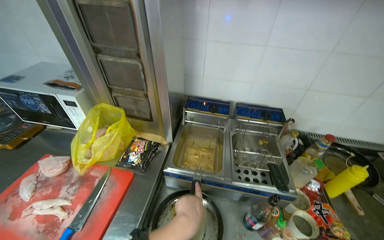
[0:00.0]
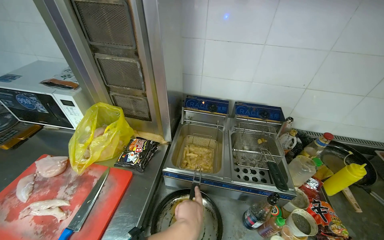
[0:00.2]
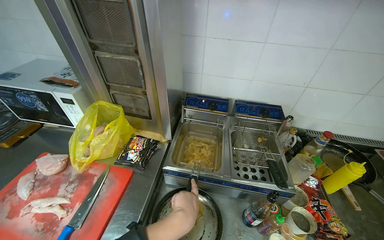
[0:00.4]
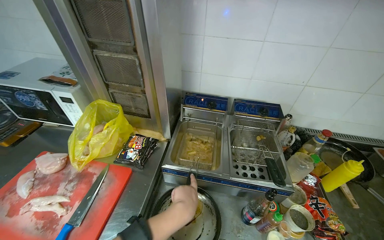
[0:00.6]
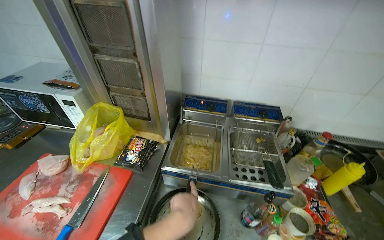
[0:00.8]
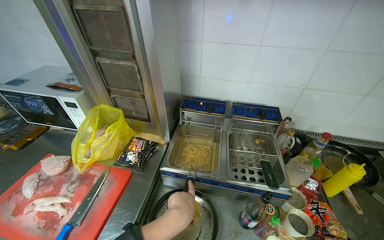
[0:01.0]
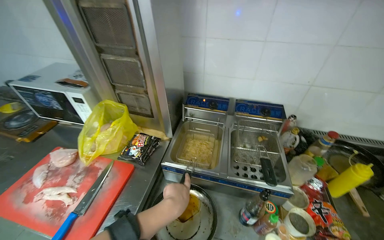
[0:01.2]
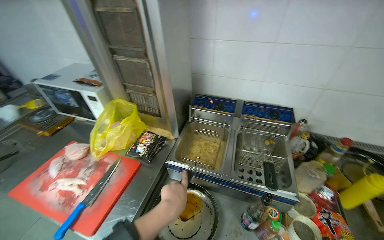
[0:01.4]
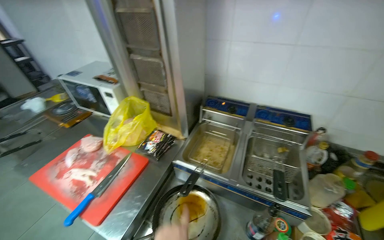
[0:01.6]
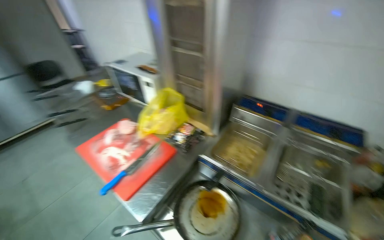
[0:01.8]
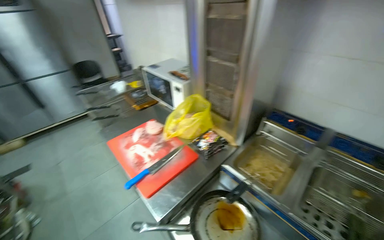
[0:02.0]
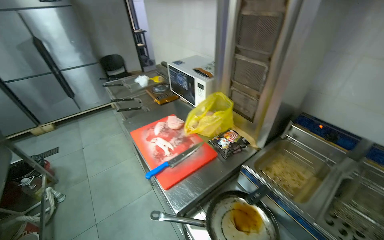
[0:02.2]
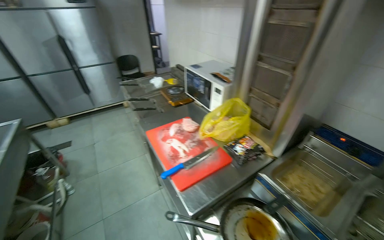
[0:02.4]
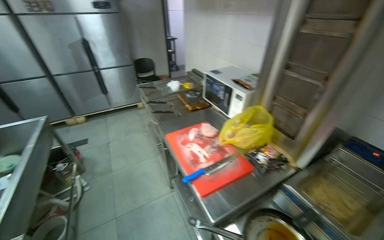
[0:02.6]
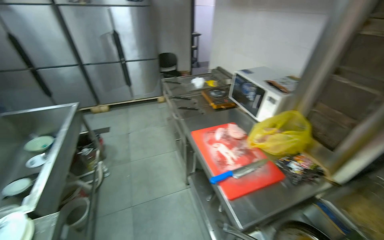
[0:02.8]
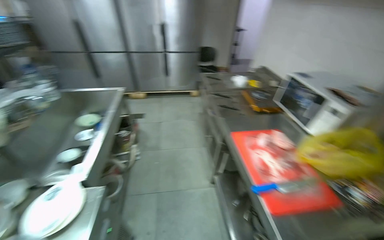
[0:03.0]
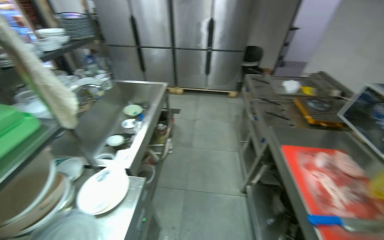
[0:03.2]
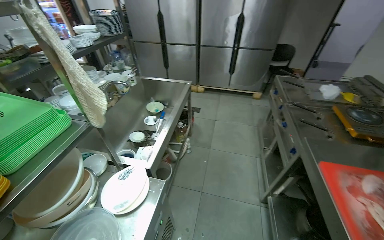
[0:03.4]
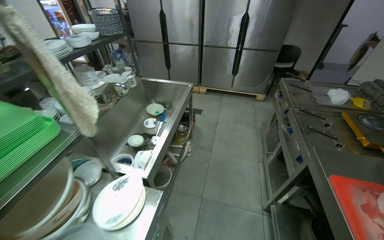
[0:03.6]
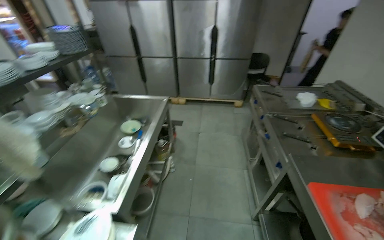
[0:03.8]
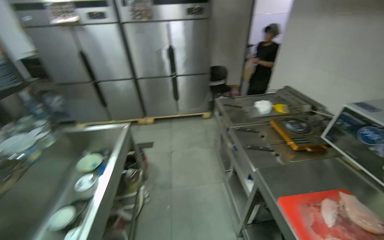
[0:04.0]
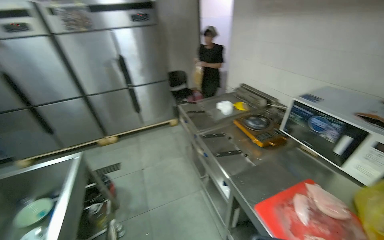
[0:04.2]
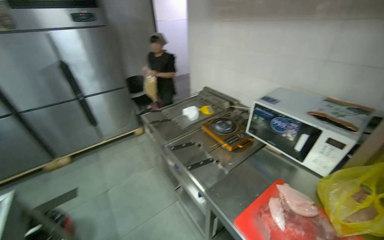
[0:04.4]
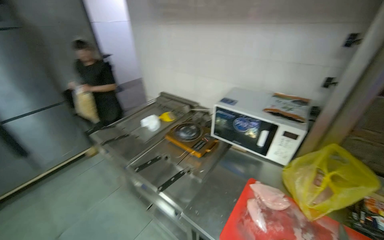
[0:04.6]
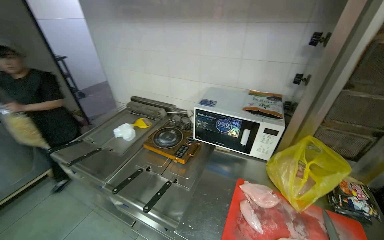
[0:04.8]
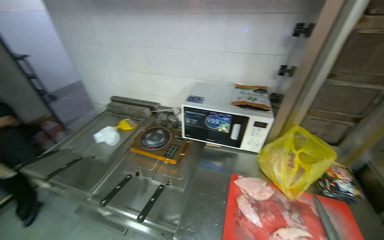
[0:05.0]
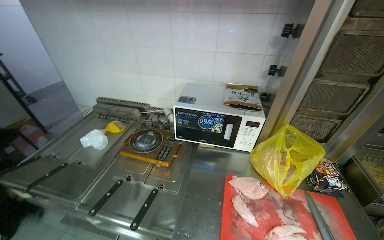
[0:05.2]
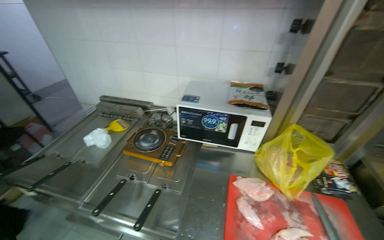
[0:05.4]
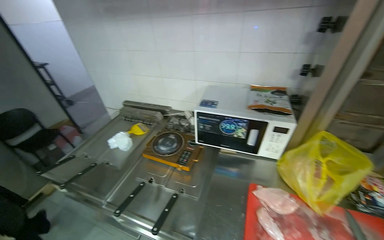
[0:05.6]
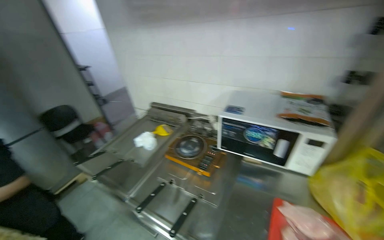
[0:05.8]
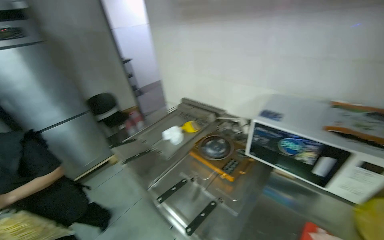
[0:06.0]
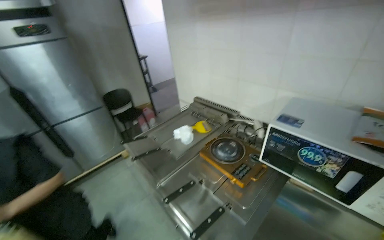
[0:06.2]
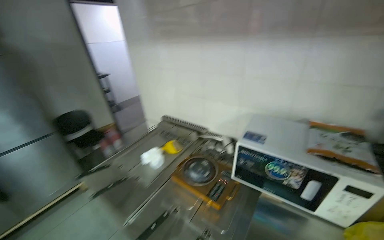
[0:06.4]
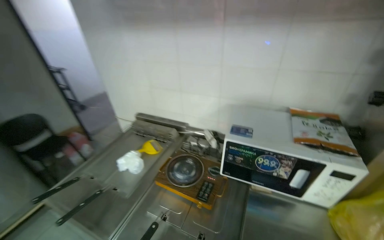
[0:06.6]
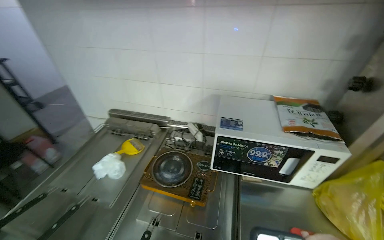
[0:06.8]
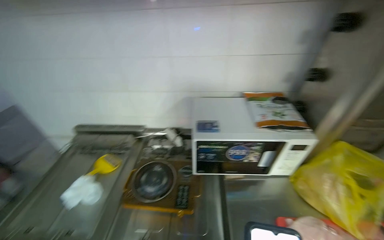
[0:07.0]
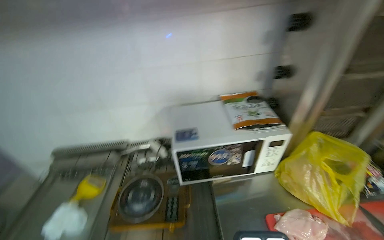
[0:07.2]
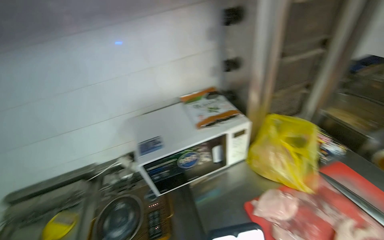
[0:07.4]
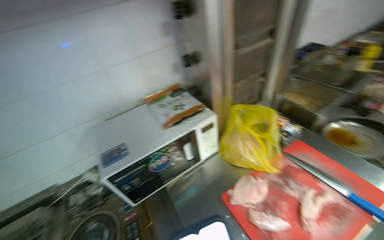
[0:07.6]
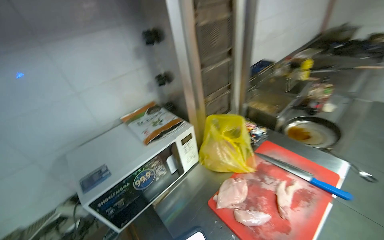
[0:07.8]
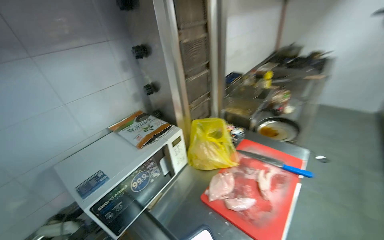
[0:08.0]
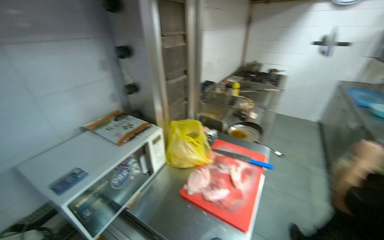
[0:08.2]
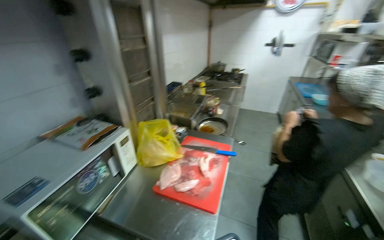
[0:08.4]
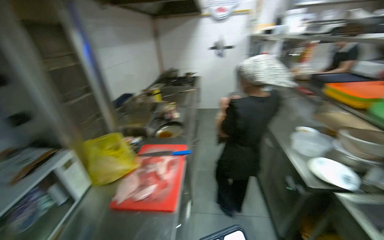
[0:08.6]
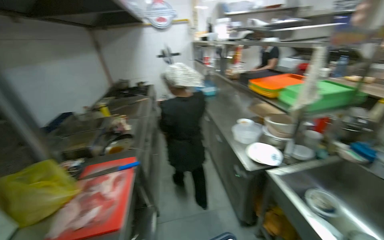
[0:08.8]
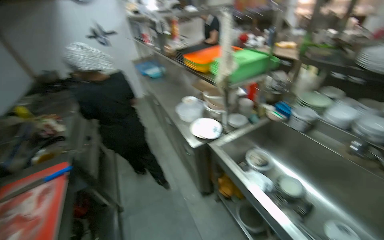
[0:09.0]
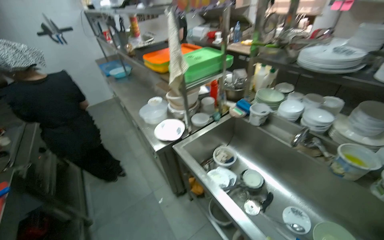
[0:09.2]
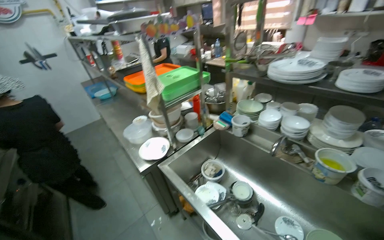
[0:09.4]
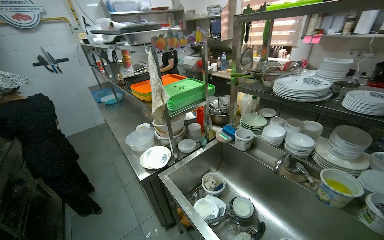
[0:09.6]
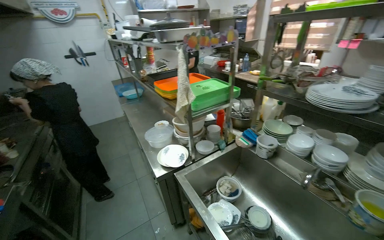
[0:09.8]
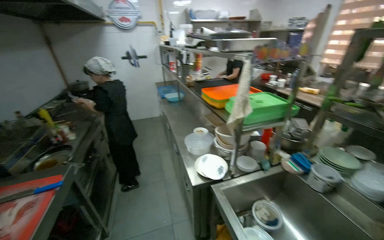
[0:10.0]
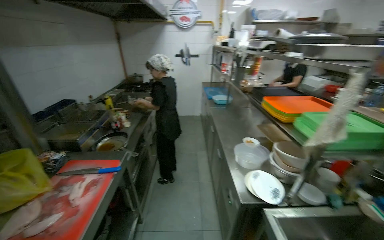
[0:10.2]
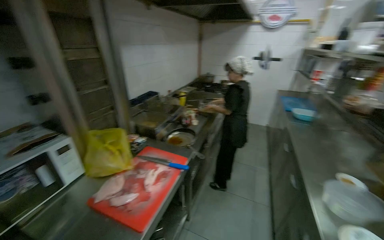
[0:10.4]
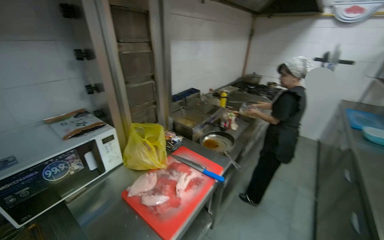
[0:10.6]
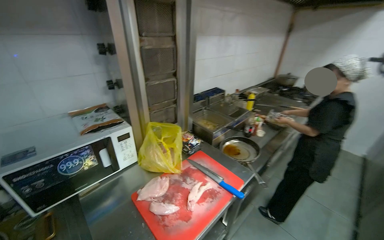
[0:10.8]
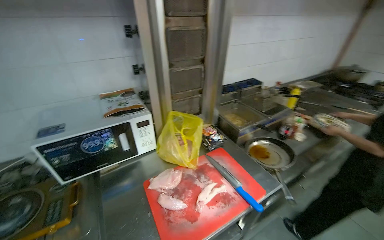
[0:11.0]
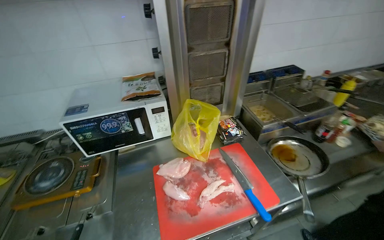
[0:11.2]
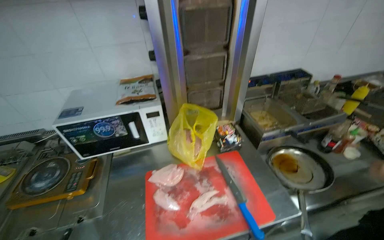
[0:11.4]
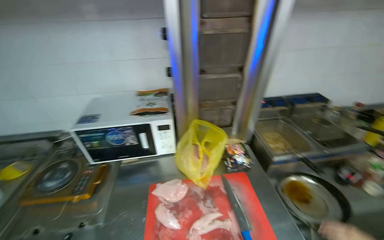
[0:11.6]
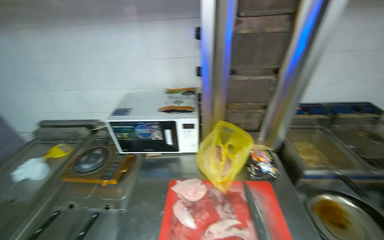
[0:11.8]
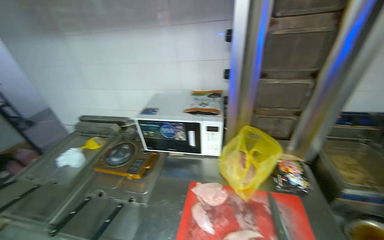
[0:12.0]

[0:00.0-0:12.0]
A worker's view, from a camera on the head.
Job: preparing food.
The whole recording: Cutting chicken on cutting board. The worker removes chicken from a bag and cuts it into pieces on a red cutting board.
0:01.6 to 0:03.0: The head travels about 50 cm. The wearer looks roughly 55 degrees further to the left.
0:03.0 to 0:04.4: The head travels roughly 50 cm. The wearer's head swings some 25 degrees to the right.
0:06.0 to 0:07.6: The wearer looks approximately 70 degrees further to the right.
0:07.6 to 0:09.0: The camera is carried some 70 cm. The head rotates some 85 degrees to the right. The view tilts approximately 10 degrees upward.
0:09.0 to 0:10.4: The view tilts about 10 degrees upward.
0:10.4 to 0:12.0: The camera travels roughly 40 cm. The head rotates some 80 degrees to the left.

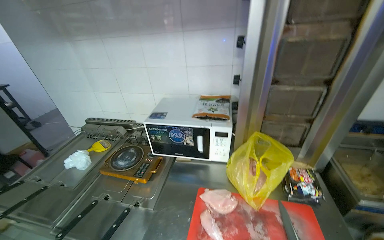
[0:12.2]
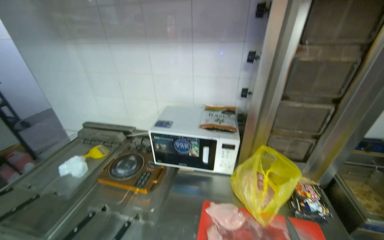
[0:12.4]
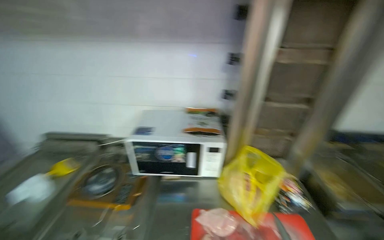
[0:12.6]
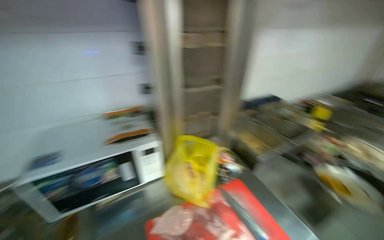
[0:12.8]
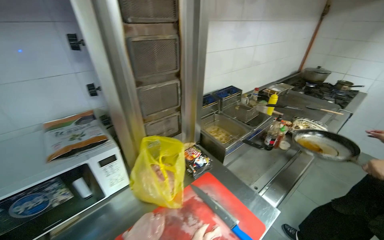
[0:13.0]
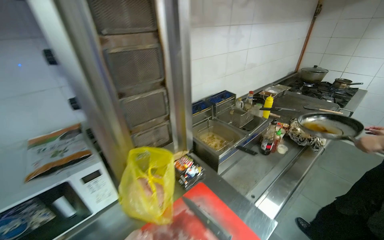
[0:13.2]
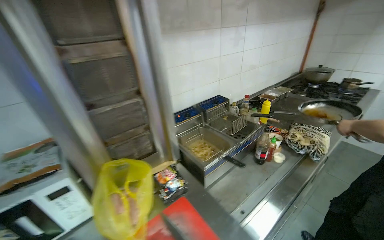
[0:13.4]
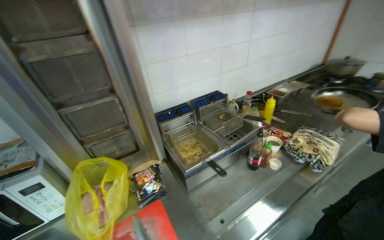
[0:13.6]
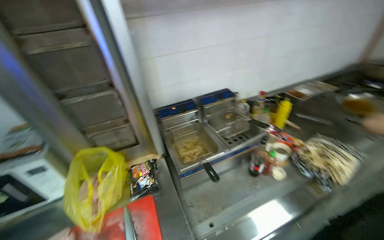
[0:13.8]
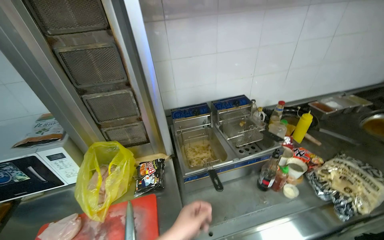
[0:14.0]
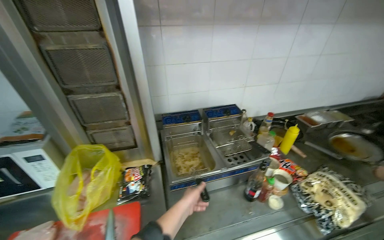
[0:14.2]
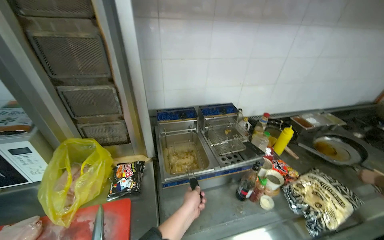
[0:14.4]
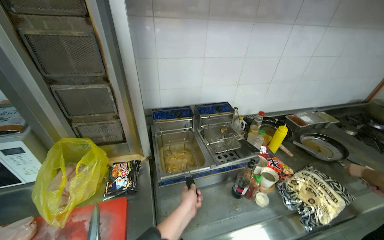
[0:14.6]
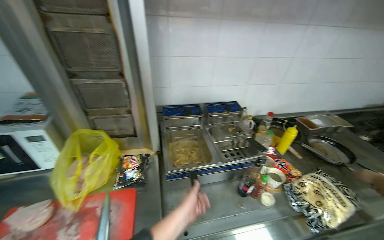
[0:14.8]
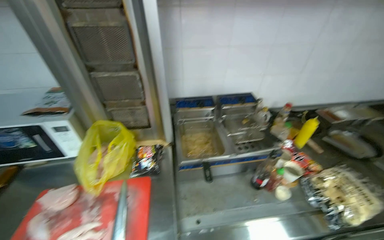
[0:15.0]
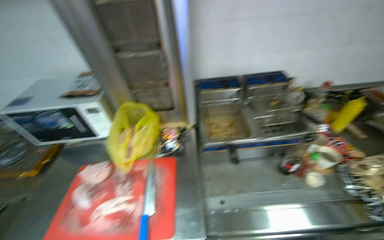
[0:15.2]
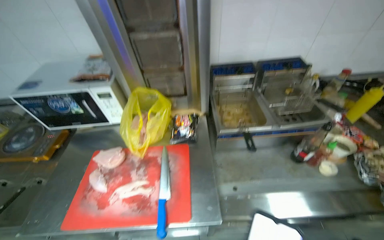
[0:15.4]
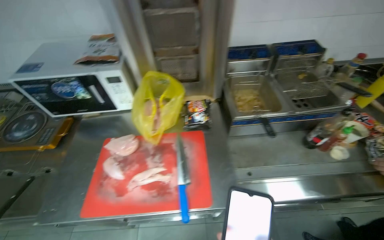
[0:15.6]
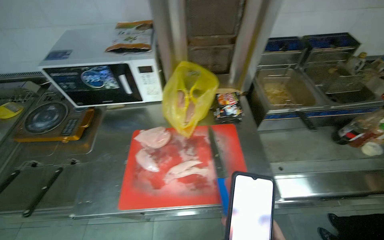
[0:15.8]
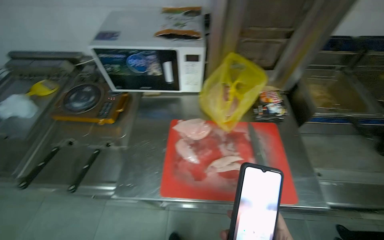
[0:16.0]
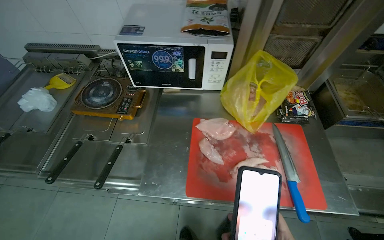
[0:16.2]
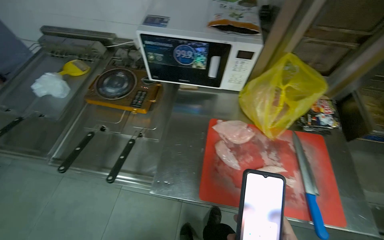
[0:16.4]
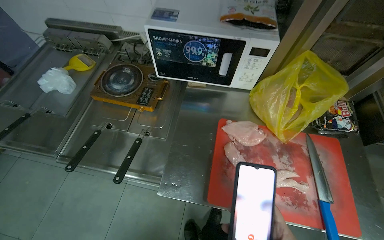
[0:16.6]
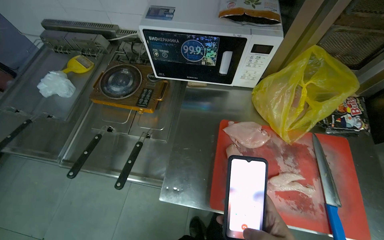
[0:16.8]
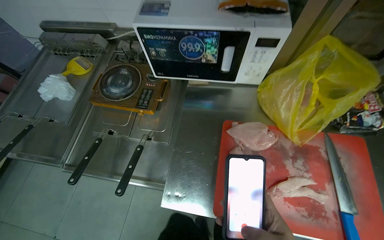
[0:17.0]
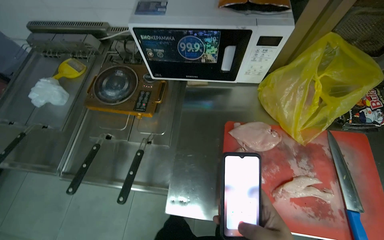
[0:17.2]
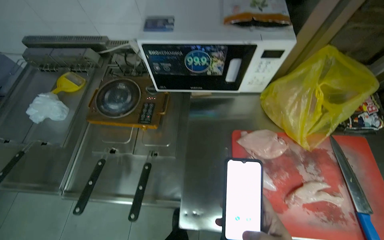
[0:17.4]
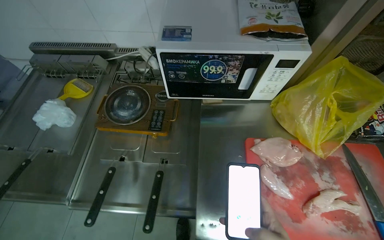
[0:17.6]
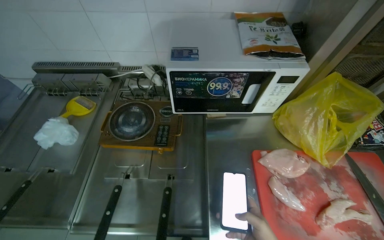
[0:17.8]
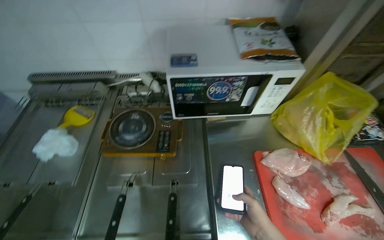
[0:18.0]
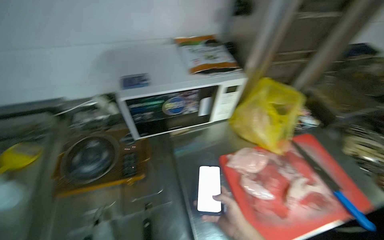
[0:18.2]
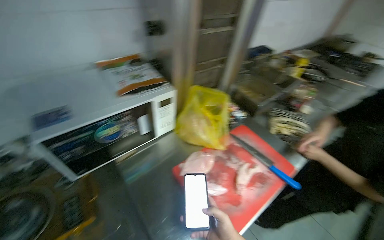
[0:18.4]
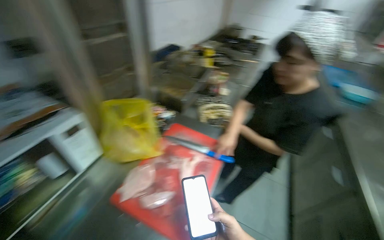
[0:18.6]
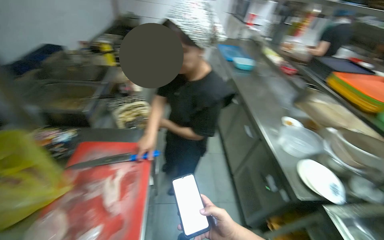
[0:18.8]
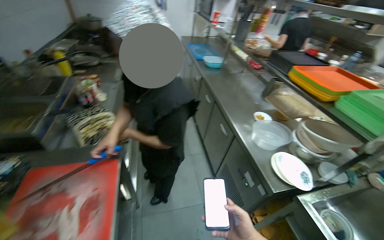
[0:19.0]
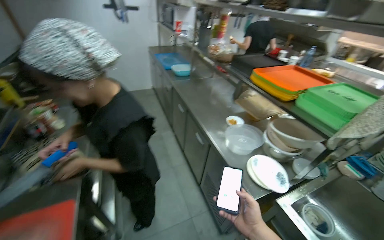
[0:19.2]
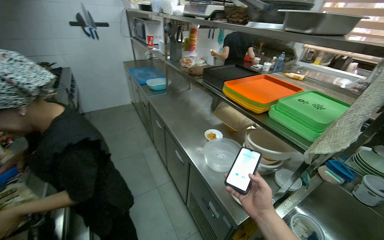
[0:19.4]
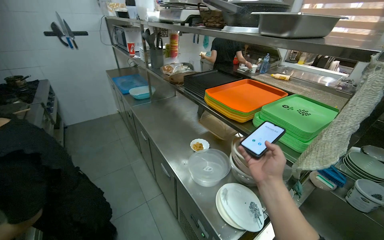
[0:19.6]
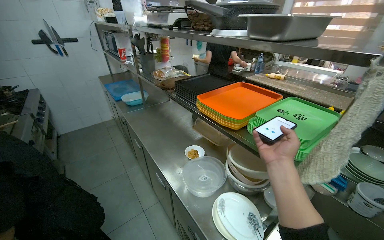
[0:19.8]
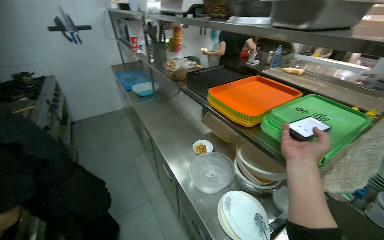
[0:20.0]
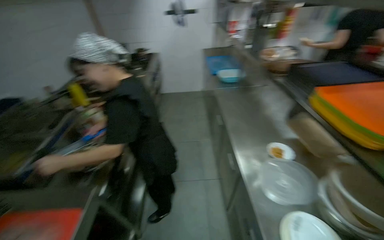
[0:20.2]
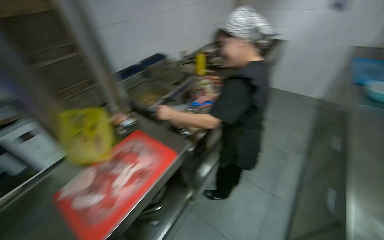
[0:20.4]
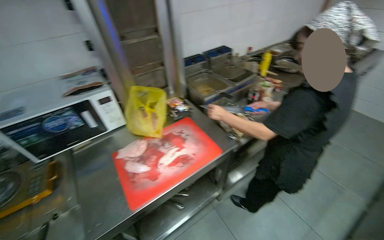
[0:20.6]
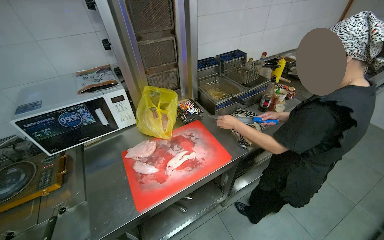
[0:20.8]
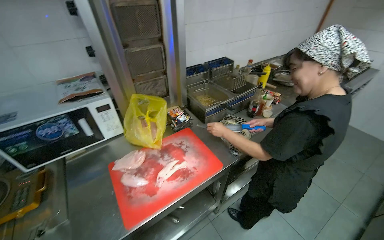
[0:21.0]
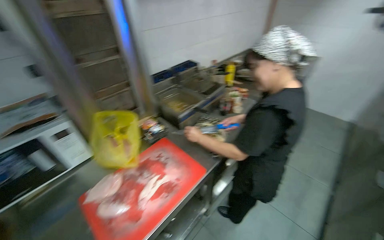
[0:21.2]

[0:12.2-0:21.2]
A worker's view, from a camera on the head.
Job: preparing food.
The whole recording: Cutting chicken on cutting board. The worker removes chicken from a bag and cuts it into pieces on a red cutting board.
0:12.2 to 0:13.8: The head travels some 50 cm. The wearer looks approximately 35 degrees further to the right.
0:13.8 to 0:15.2: The wearer's head swings approximately 20 degrees to the left.
0:15.2 to 0:16.6: The head travels to the left, approximately 70 cm. The view tips downward by roughly 20 degrees.
0:16.6 to 0:18.2: The wearer's head swings approximately 25 degrees to the right.
0:18.2 to 0:19.8: The camera travels some 80 cm. The wearer looks about 110 degrees further to the right.
0:19.8 to 0:21.2: The wearer's head swings approximately 80 degrees to the left.
